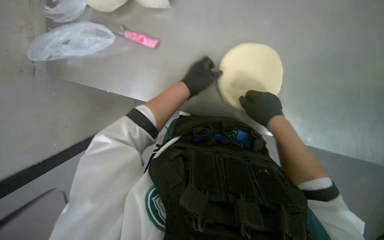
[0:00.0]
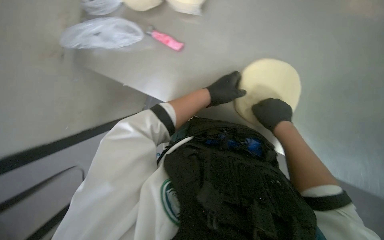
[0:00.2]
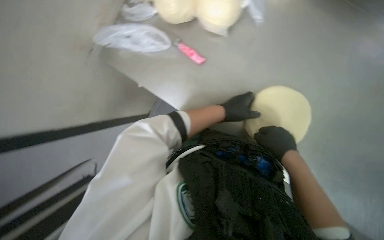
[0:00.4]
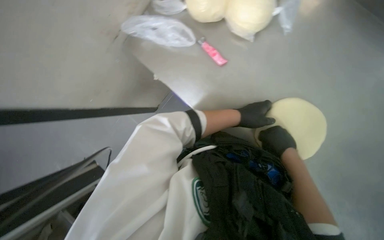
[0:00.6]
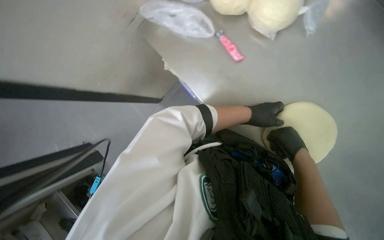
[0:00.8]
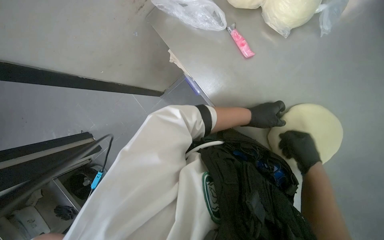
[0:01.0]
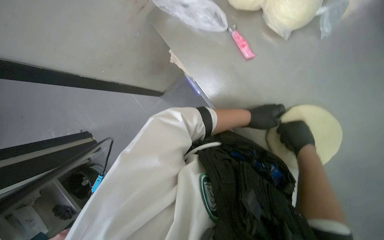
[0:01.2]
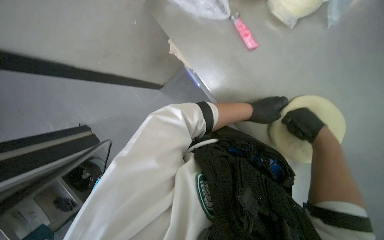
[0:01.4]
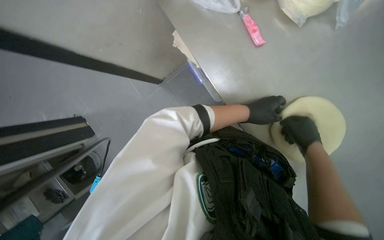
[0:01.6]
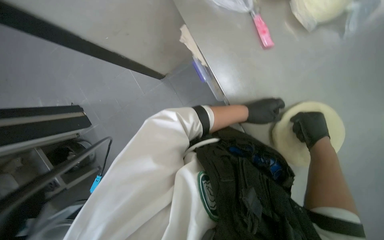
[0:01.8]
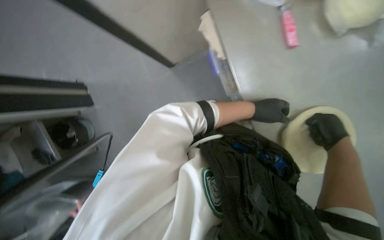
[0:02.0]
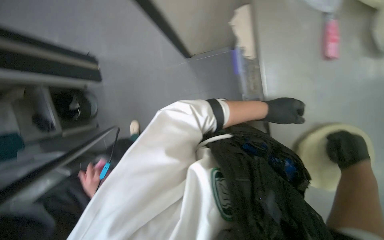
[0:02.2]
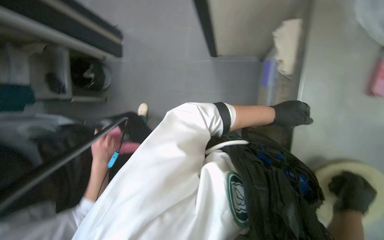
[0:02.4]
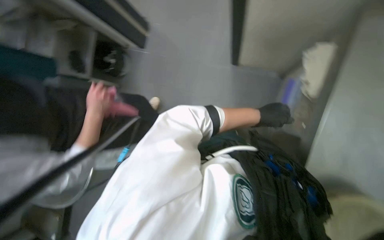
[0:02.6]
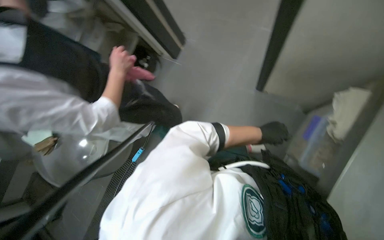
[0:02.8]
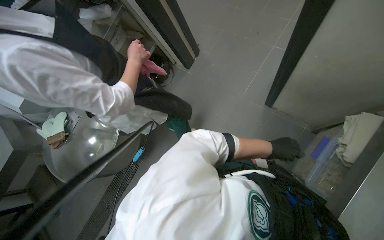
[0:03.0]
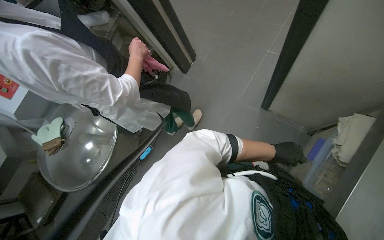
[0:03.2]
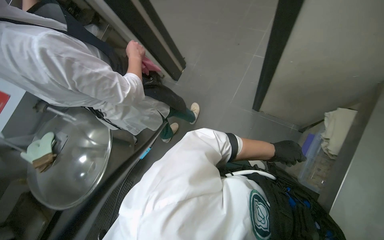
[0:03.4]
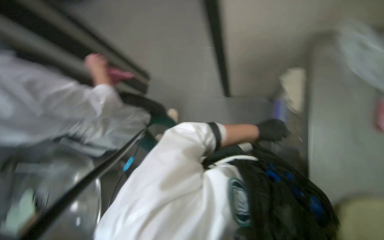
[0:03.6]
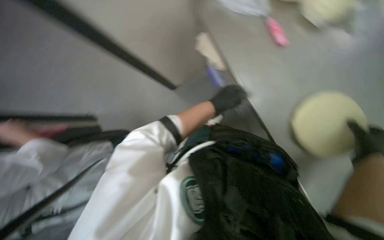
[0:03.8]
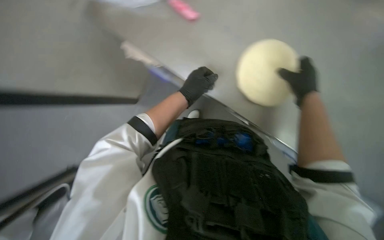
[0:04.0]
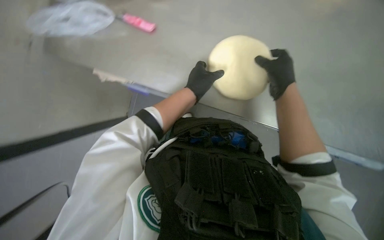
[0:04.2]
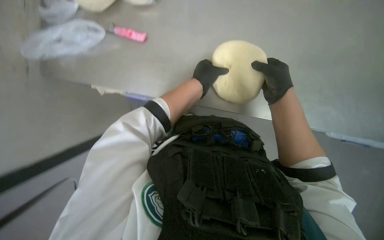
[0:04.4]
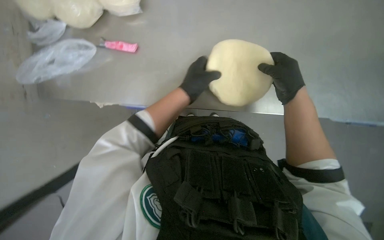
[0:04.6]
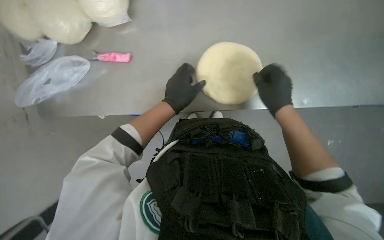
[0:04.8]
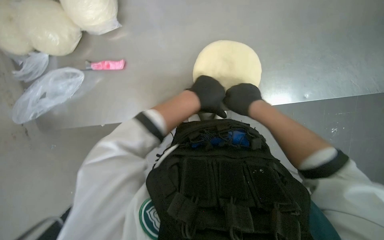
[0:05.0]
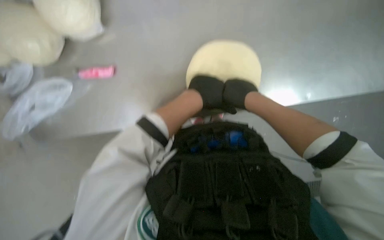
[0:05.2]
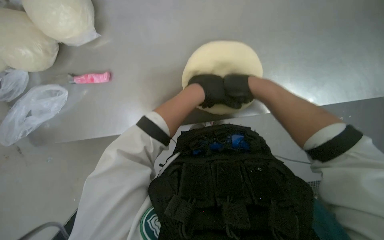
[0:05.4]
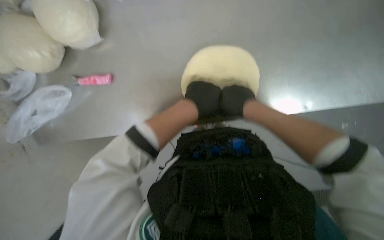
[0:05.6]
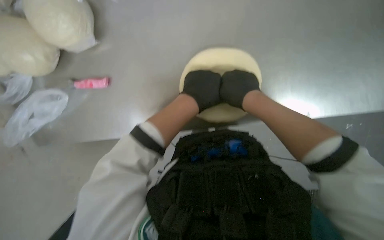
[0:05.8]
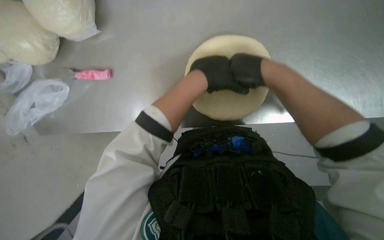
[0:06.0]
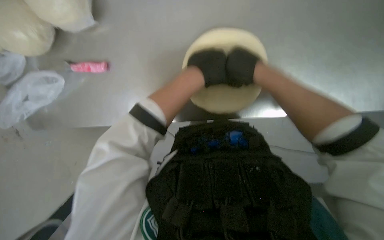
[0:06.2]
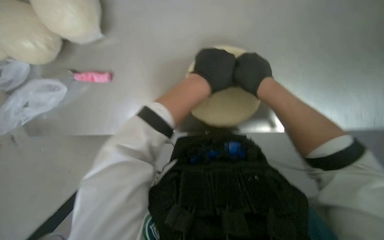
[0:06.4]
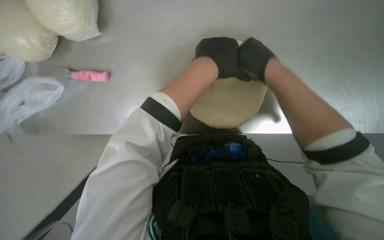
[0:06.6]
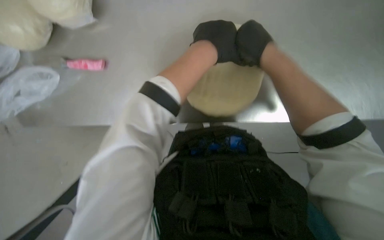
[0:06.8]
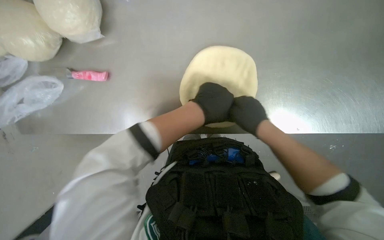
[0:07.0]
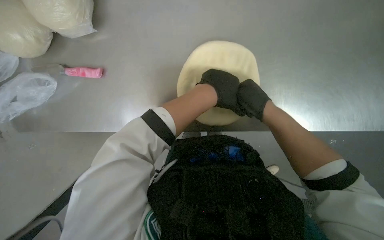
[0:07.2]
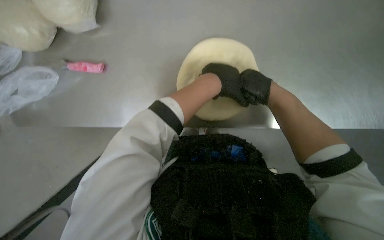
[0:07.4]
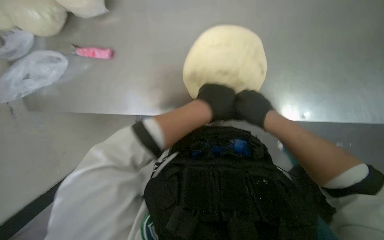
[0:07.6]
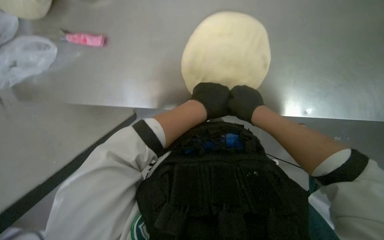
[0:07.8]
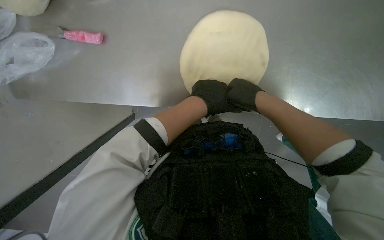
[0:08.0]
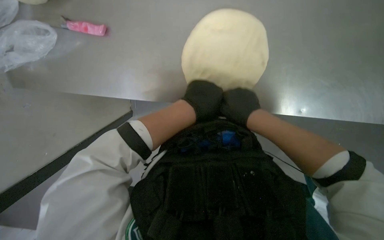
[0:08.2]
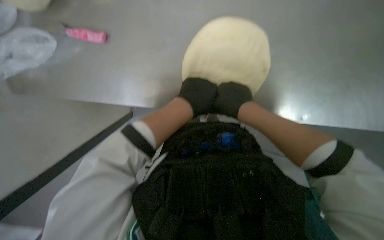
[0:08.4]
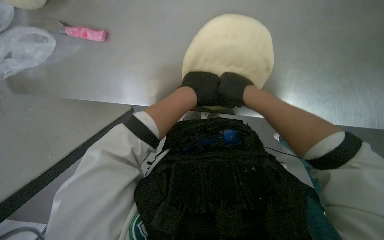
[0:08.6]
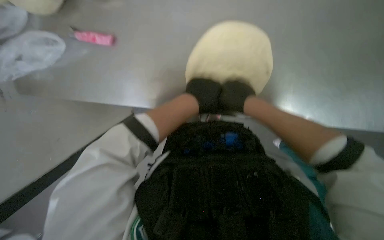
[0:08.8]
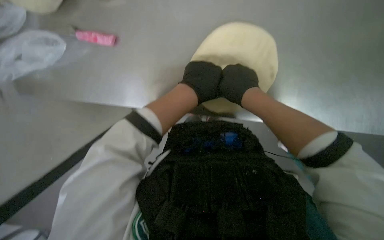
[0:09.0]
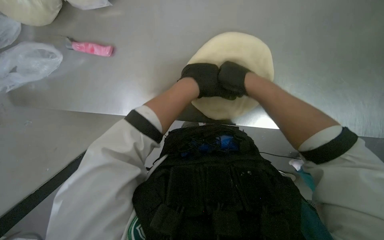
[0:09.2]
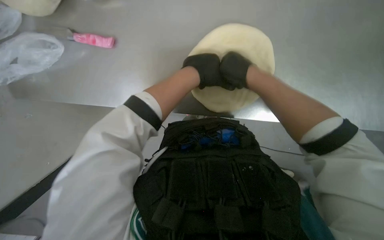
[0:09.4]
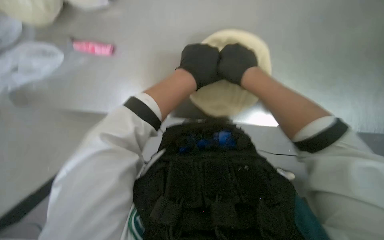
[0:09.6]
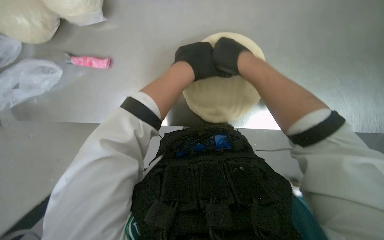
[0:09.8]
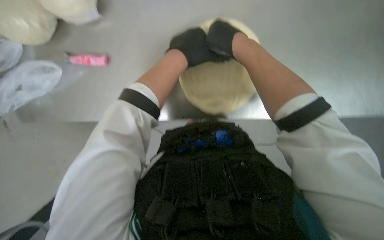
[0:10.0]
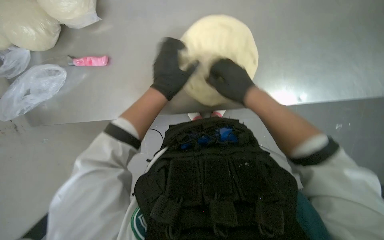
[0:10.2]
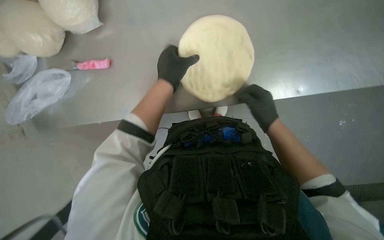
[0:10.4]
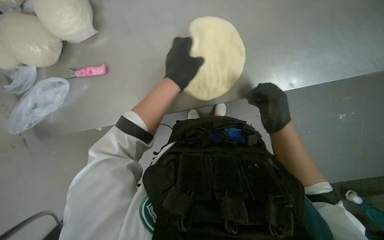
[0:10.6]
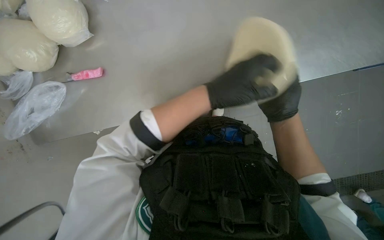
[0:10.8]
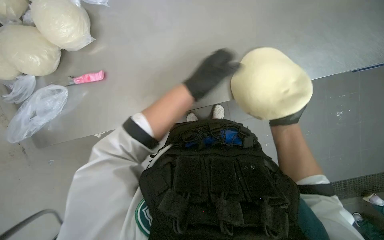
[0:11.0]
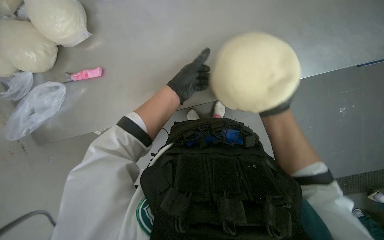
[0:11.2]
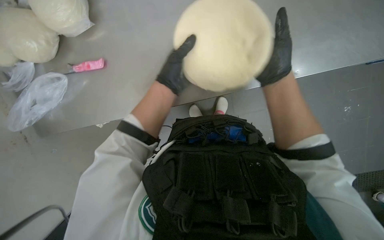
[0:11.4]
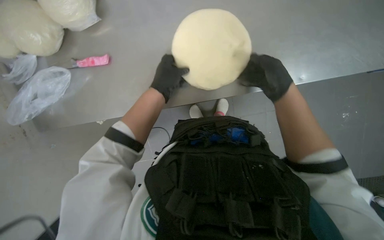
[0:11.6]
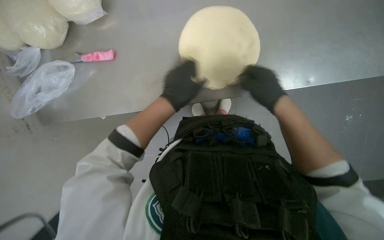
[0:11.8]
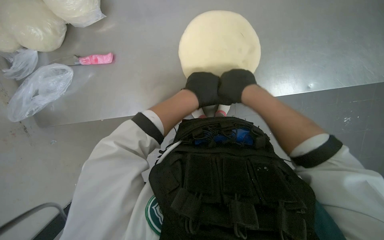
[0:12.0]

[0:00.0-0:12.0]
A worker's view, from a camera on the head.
Job: preparing food.
The whole recording: Shaping dough on counter. The worker shapes a ball of dough on a metal counter.
0.0 to 1.6 s: The scene turns about 40 degrees clockwise in the picture.
1.6 to 3.0 s: The scene rotates clockwise by about 55 degrees.
3.0 to 4.4 s: The head turns to the right by roughly 35 degrees.
4.4 to 6.0 s: The right hand goes about 10 cm nearer to the camera.
6.0 to 7.6 s: The right hand swings nearer and farther, approximately 15 cm each way, with 2 reversals.
7.6 to 9.0 s: The hands stay close to where they were, moving slightly.
9.0 to 10.4 s: The right hand shifts some 15 cm down the picture and to the right.
10.4 to 12.0 s: The right hand moves to the left, roughly 10 cm.

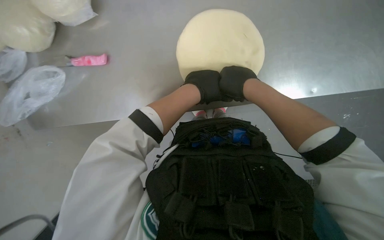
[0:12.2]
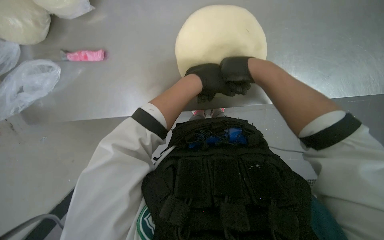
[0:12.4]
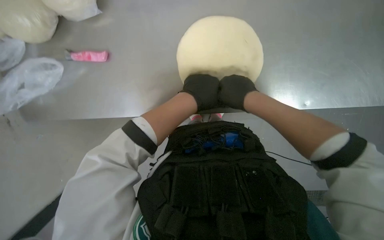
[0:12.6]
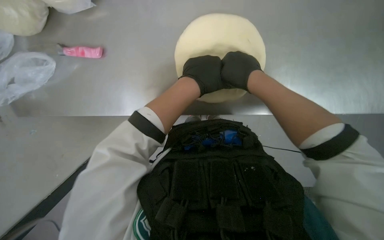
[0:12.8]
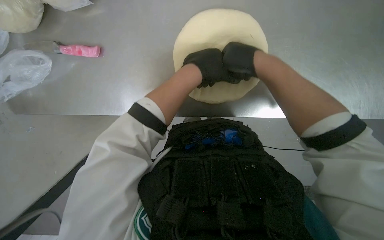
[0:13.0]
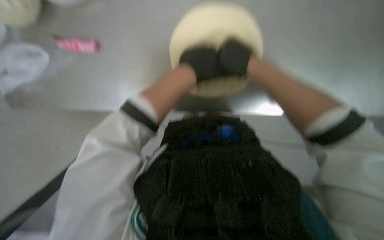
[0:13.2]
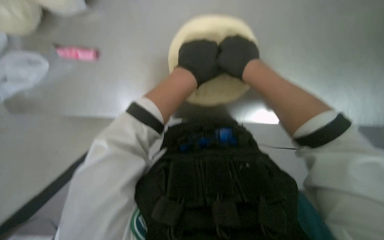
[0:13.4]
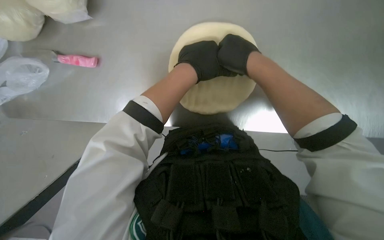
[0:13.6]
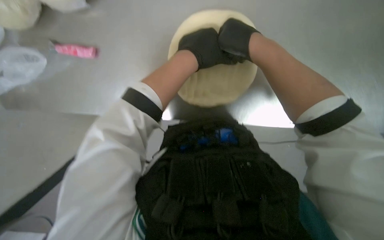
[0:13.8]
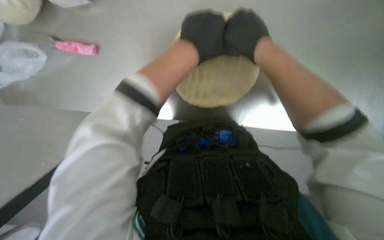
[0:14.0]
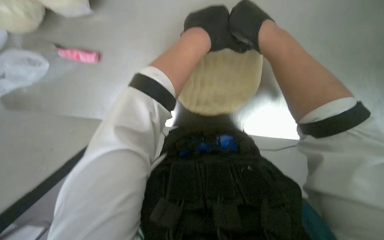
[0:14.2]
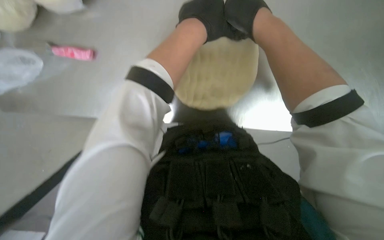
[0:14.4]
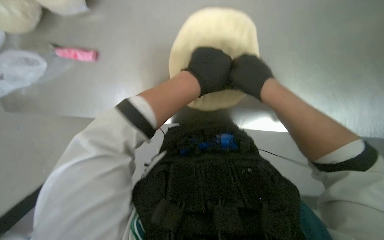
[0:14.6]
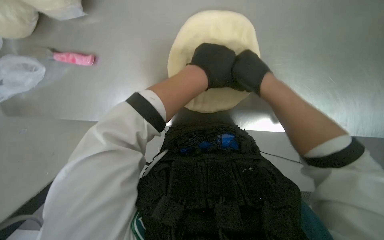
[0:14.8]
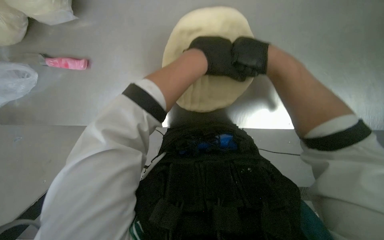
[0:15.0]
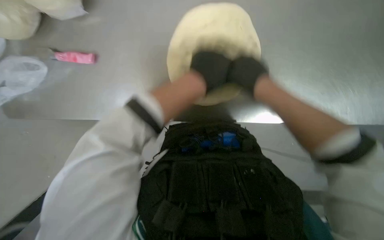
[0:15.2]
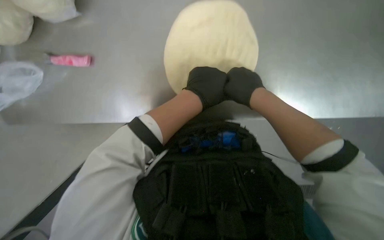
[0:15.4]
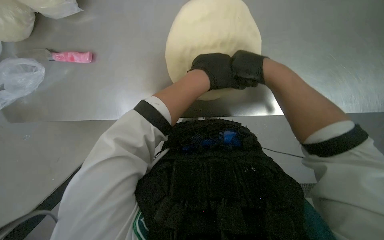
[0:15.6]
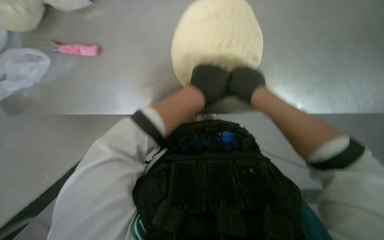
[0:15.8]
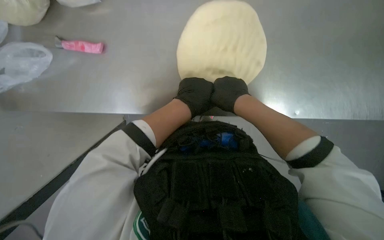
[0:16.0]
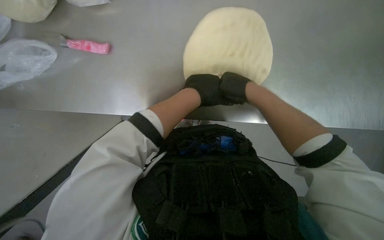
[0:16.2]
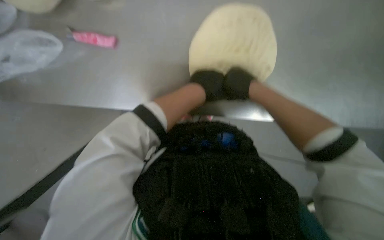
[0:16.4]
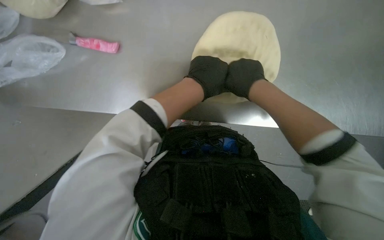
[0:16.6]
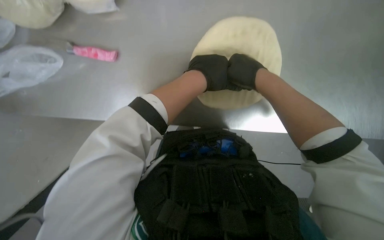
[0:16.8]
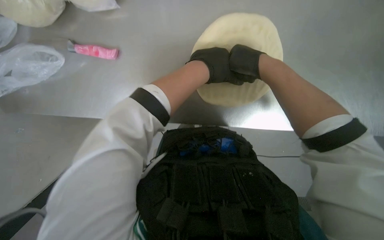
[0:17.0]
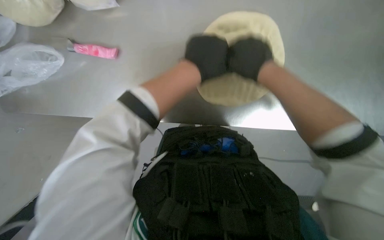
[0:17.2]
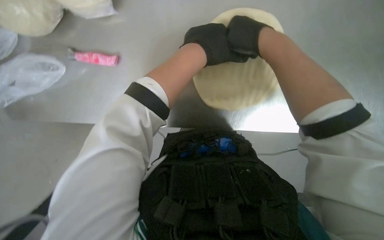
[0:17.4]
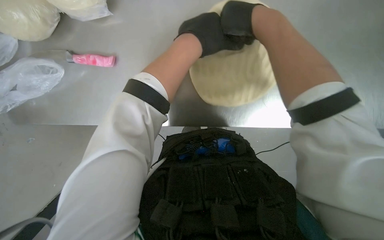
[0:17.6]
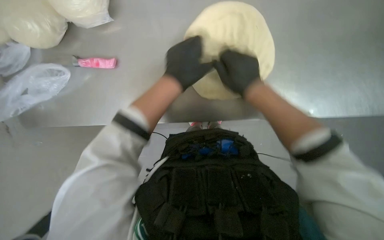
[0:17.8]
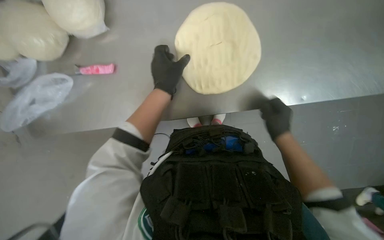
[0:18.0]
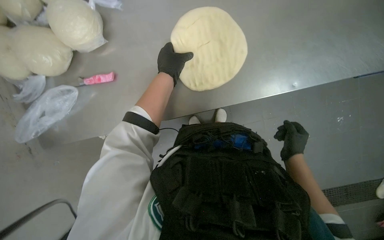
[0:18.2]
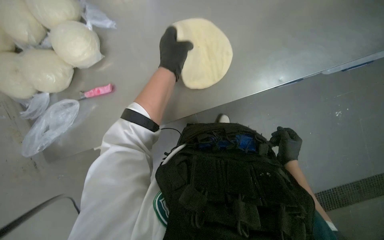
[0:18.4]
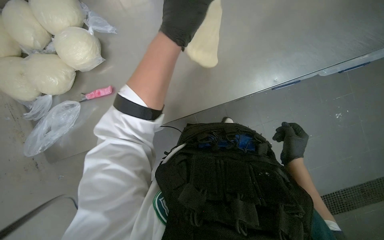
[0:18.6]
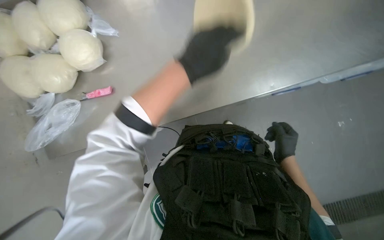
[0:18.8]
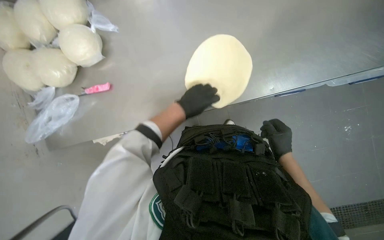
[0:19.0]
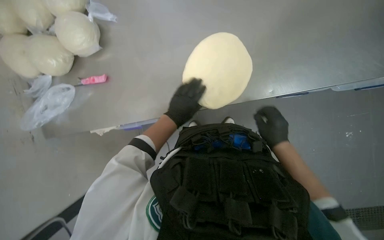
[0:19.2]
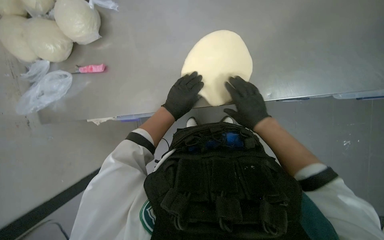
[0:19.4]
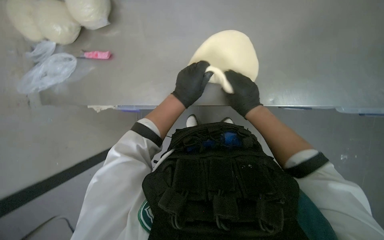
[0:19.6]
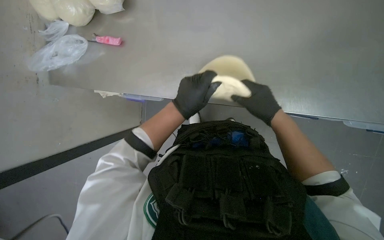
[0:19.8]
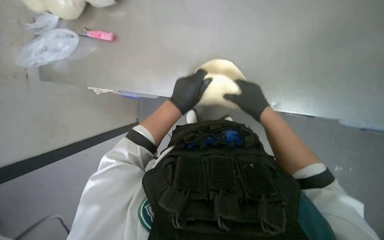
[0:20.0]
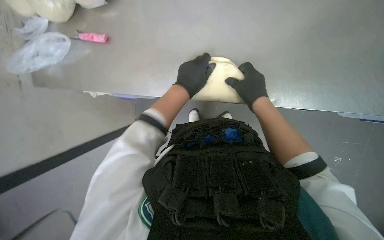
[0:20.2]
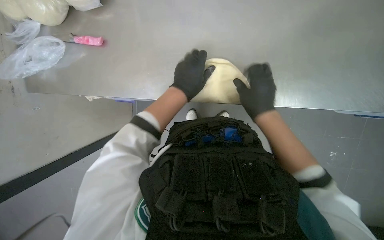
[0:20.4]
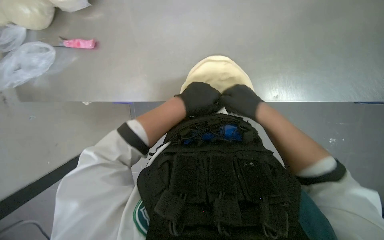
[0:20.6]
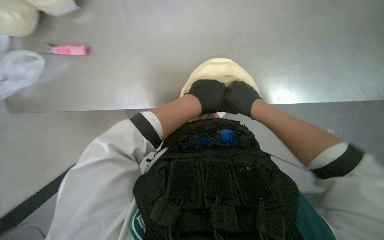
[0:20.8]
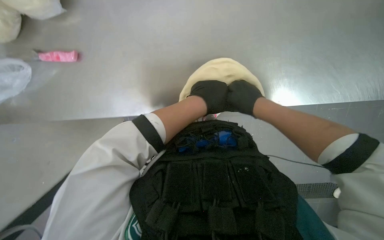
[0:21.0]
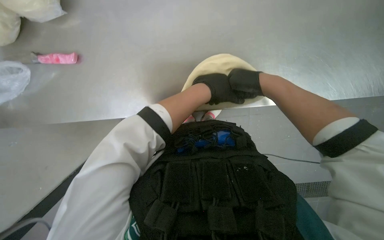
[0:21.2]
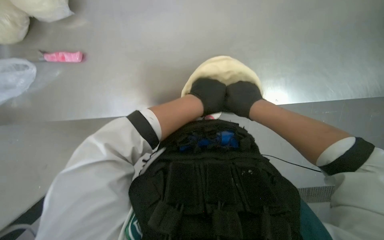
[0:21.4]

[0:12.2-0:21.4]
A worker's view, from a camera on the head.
Job: preparing food.
The whole recording: Shaping dough on counter. The worker shapes a ball of dough on a metal counter.
12.2 to 13.8 s: The right hand is displaced up the picture by about 10 cm.
15.2 to 16.8 s: The hands are busy where they are.
18.4 to 19.8 s: The left hand moves nearer and farther over some 20 cm, changing direction 2 times, while the right hand heads up the picture and nearer to the camera, covering about 20 cm.
